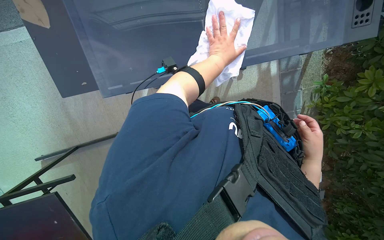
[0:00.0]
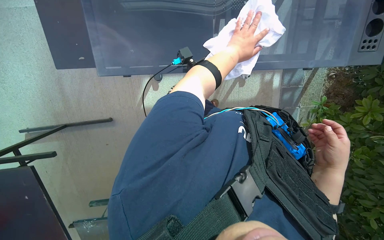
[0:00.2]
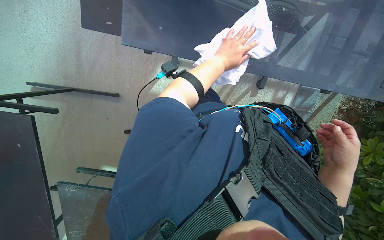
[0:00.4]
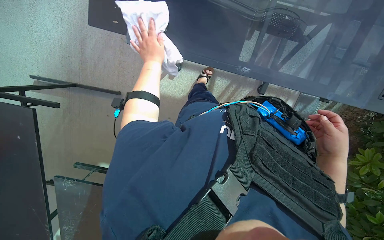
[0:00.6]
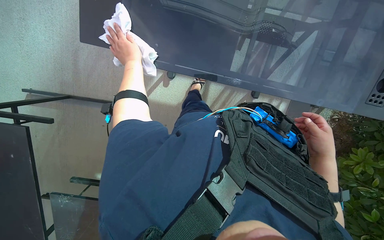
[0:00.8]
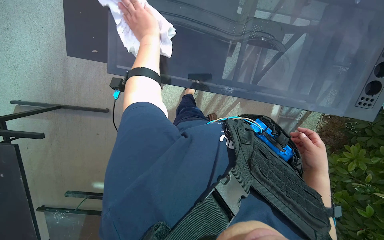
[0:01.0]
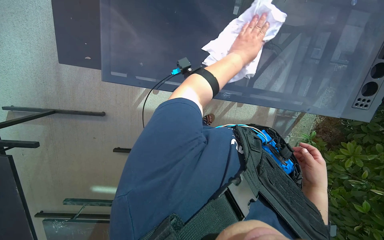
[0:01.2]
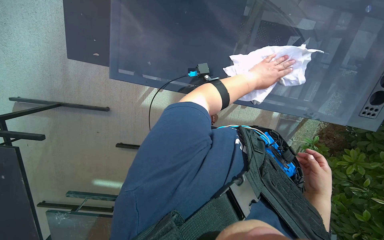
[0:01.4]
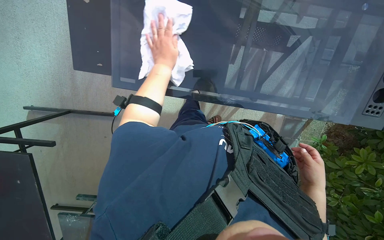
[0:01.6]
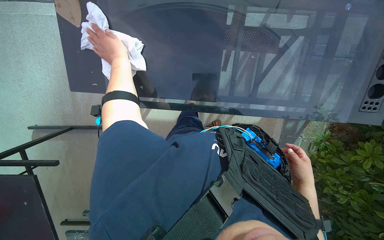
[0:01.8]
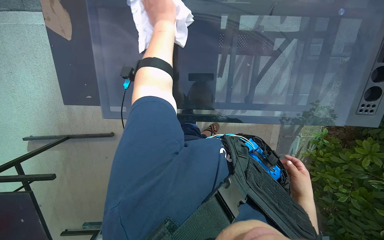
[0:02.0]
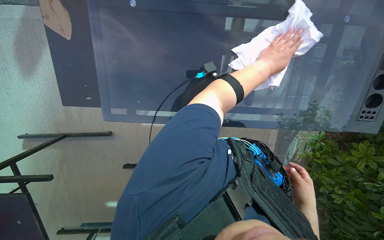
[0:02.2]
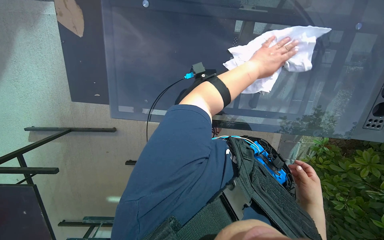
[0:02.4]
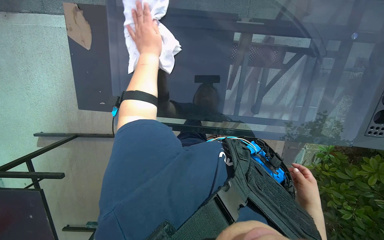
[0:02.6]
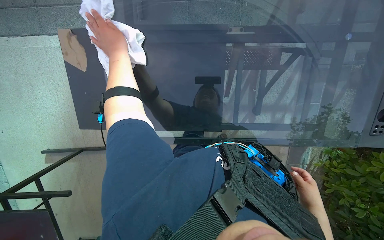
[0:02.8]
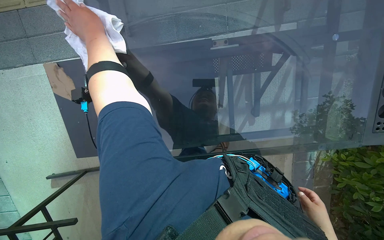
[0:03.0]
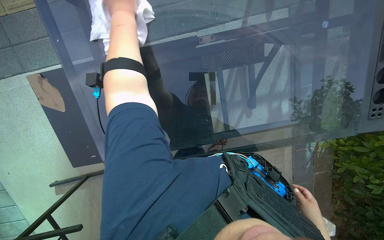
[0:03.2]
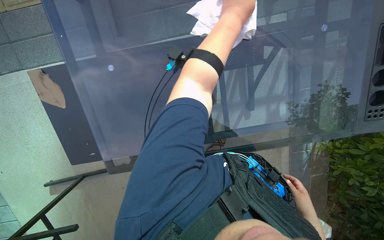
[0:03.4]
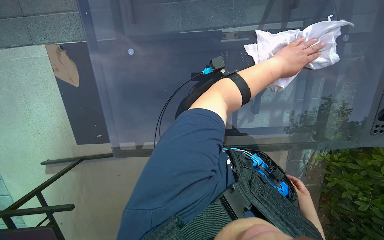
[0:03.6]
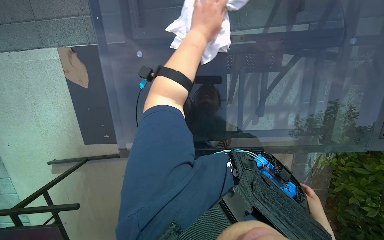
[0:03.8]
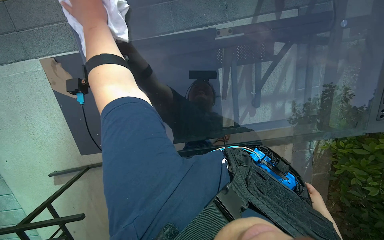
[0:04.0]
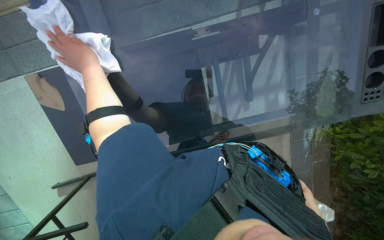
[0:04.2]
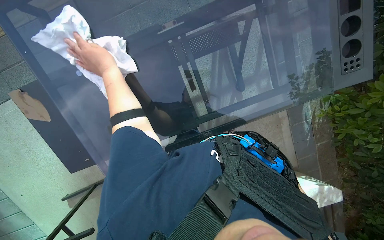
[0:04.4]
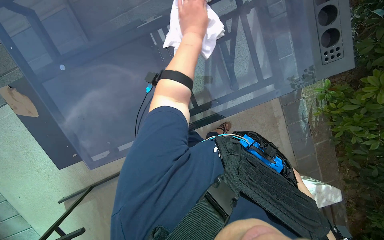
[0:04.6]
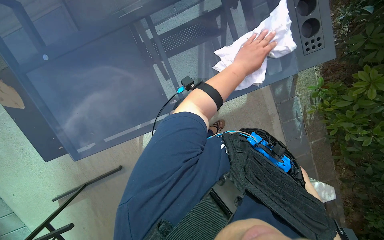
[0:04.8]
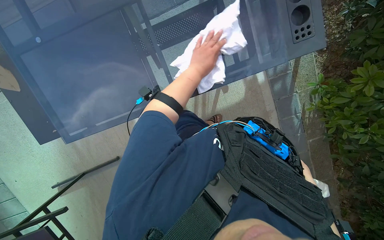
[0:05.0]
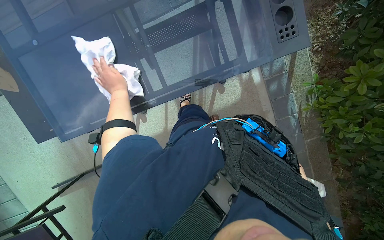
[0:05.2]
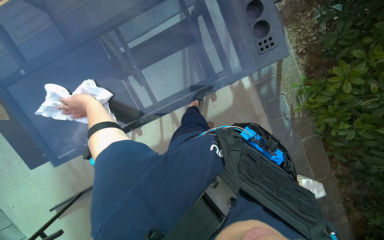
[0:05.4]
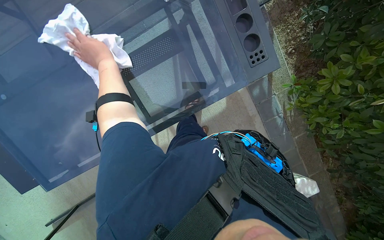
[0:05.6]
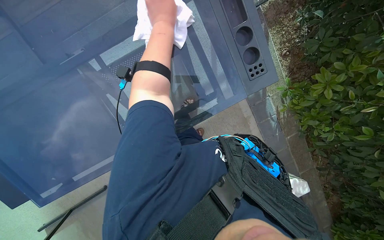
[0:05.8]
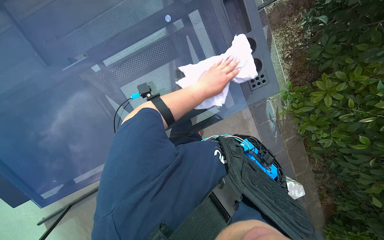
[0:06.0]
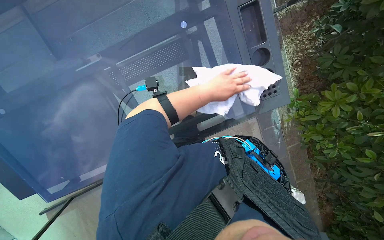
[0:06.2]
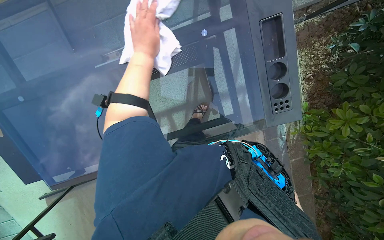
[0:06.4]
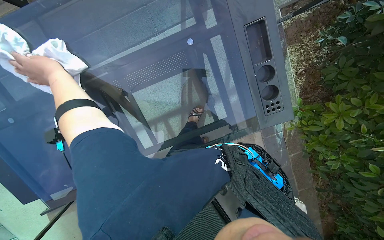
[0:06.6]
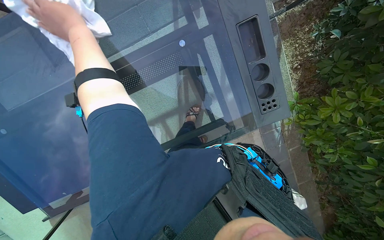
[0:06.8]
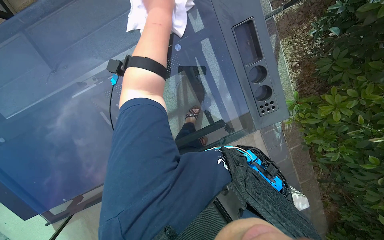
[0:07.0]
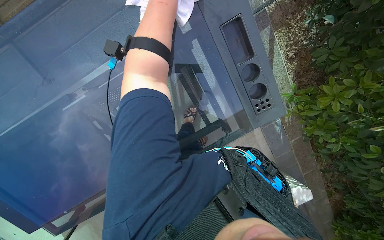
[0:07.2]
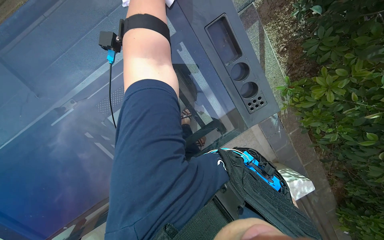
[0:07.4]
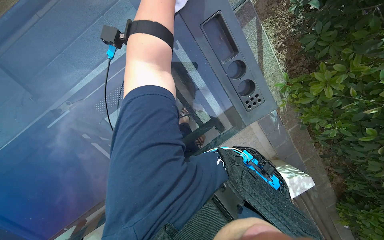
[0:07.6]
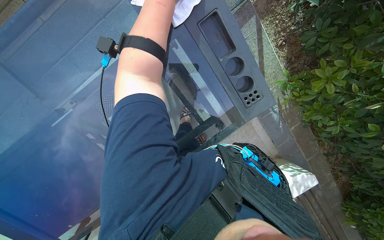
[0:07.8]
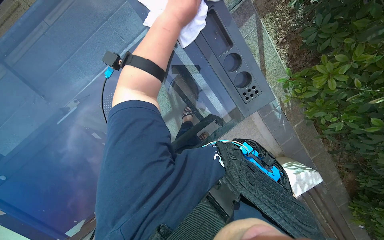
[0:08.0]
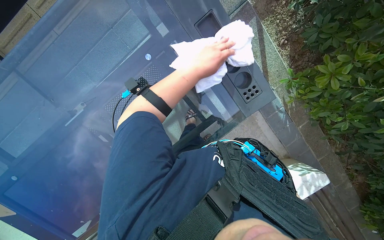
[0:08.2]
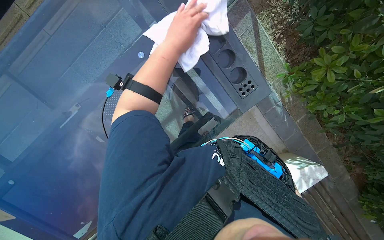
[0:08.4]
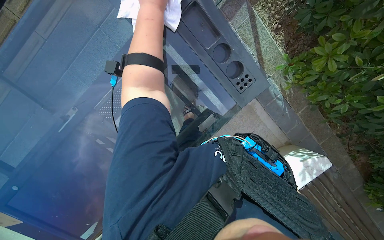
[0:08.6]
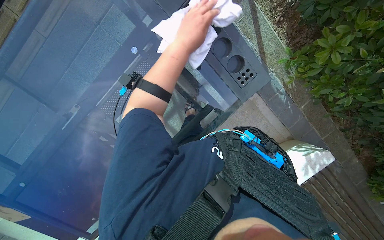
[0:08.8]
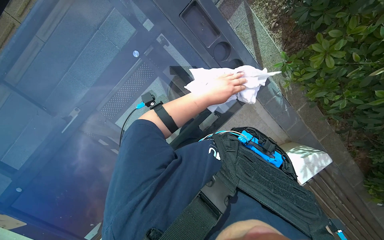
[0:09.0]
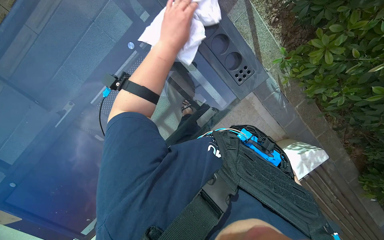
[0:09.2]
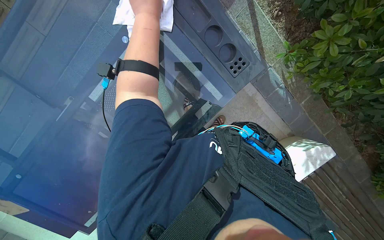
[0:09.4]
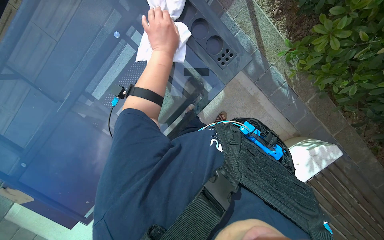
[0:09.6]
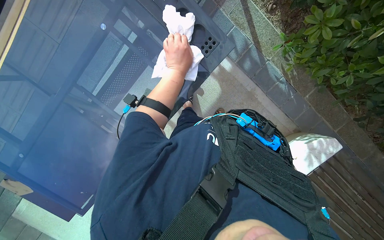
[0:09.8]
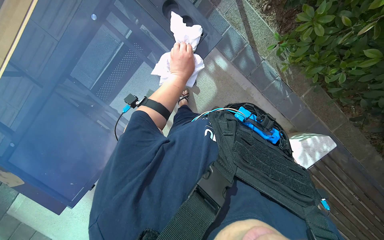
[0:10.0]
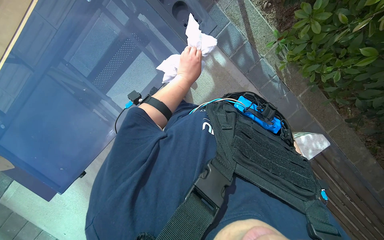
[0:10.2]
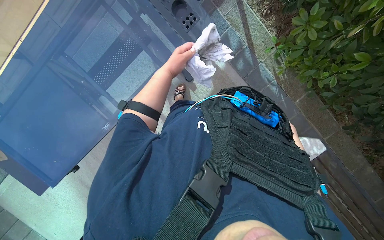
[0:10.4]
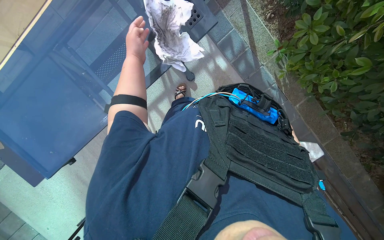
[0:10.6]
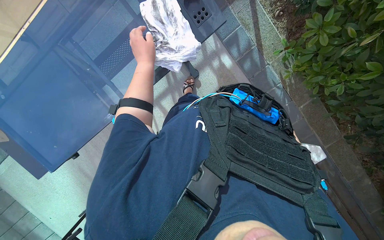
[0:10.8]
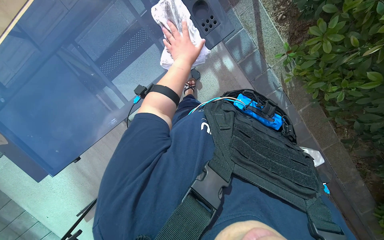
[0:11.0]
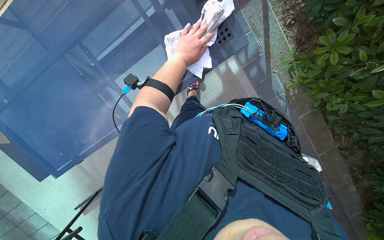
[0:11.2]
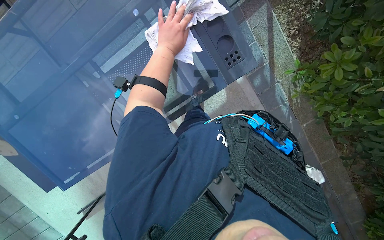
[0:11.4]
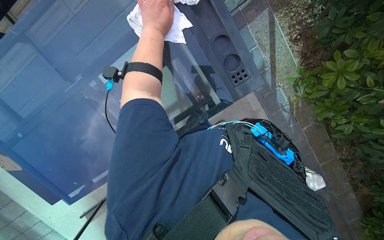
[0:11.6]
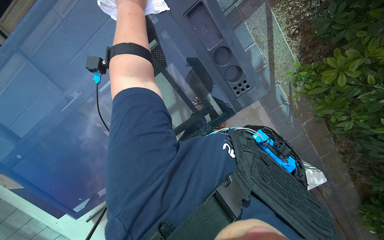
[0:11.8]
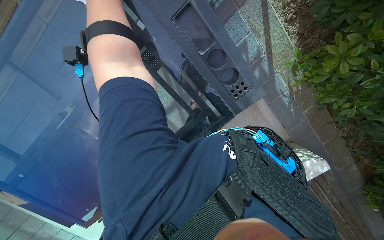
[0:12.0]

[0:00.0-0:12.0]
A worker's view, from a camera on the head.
Job: wiping surfaces.
The whole recording: Wiping glass table. The worker wipes the glass table with a white cloth.
0:00.0 to 0:01.6: The left hand moves to the left, approximately 15 cm.
0:01.6 to 0:03.0: The left hand moves left and right over some 20 cm, changing direction 2 times.
0:03.0 to 0:04.4: The left hand moves left and right over approximately 60 cm, changing direction 2 times.
0:04.4 to 0:06.0: The left hand goes left and right, about 50 cm each way, reversing 2 times.
0:09.0 to 0:10.4: The left hand swings nearer and farther, some 20 cm each way, with 2 reversals.

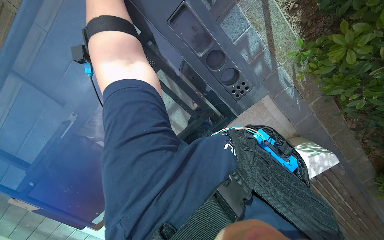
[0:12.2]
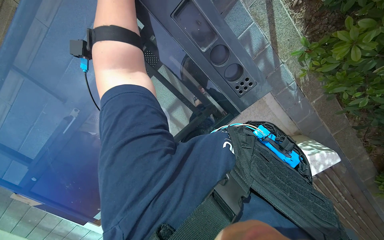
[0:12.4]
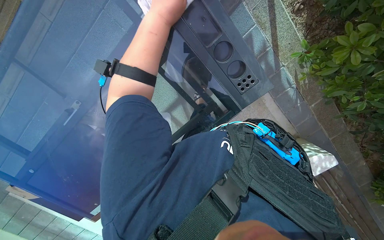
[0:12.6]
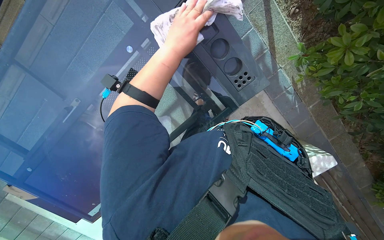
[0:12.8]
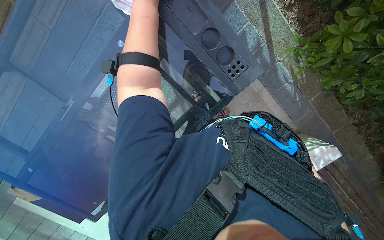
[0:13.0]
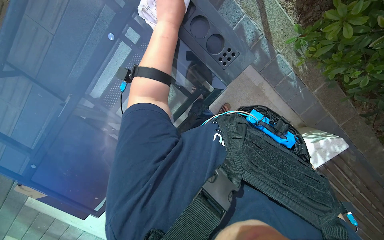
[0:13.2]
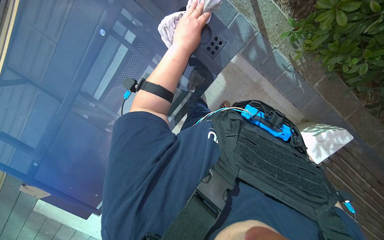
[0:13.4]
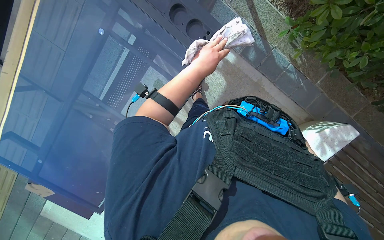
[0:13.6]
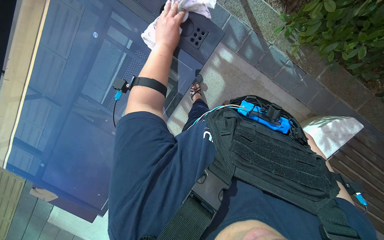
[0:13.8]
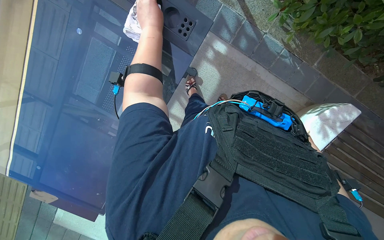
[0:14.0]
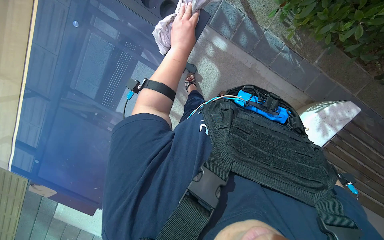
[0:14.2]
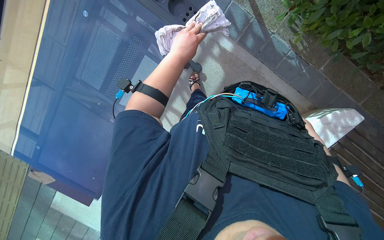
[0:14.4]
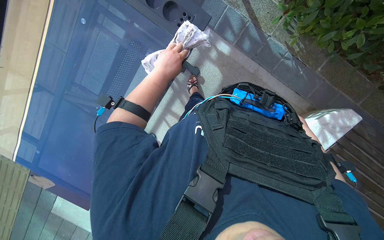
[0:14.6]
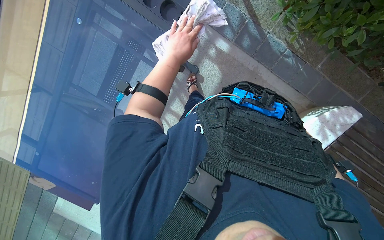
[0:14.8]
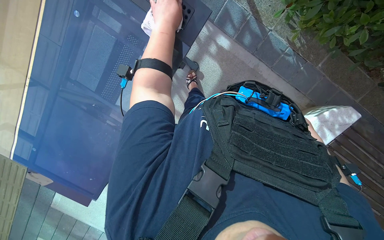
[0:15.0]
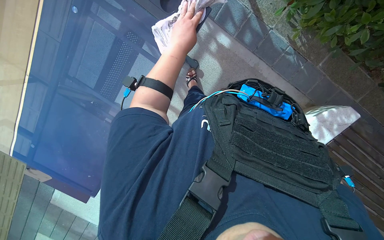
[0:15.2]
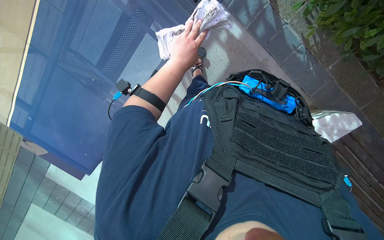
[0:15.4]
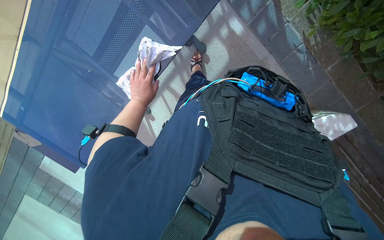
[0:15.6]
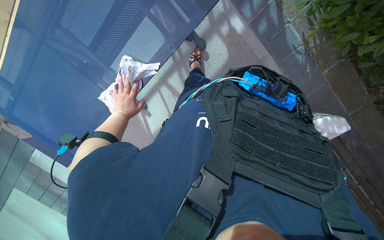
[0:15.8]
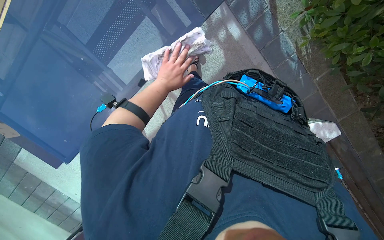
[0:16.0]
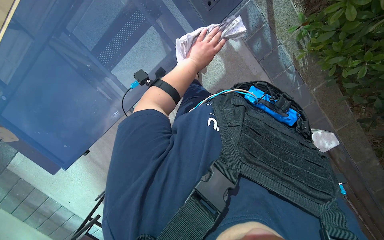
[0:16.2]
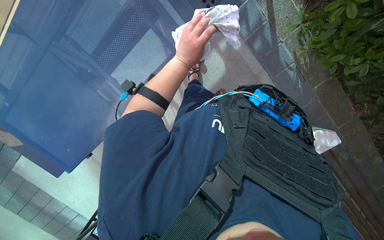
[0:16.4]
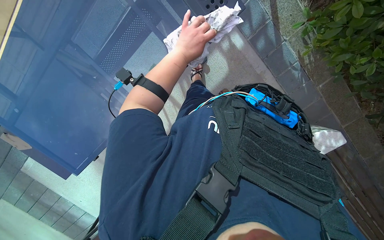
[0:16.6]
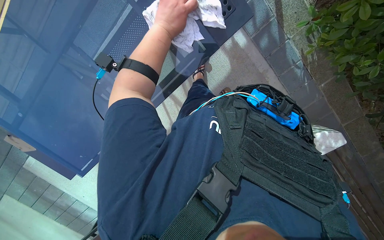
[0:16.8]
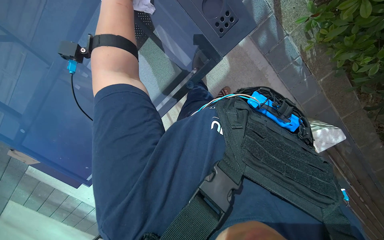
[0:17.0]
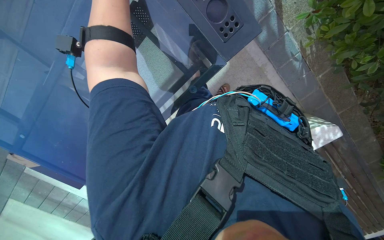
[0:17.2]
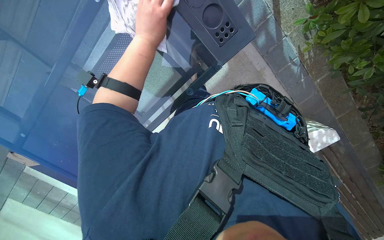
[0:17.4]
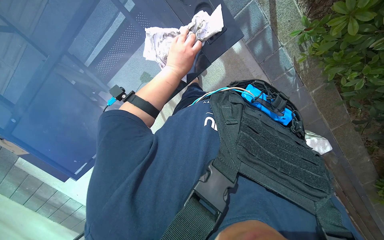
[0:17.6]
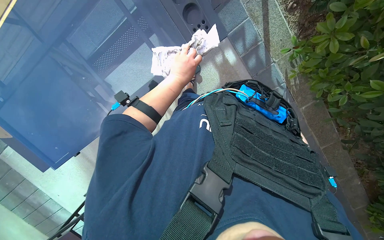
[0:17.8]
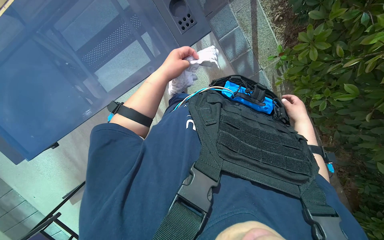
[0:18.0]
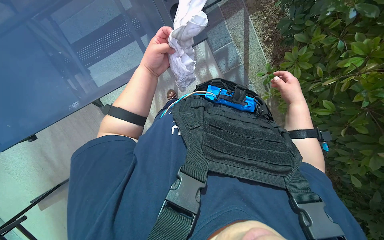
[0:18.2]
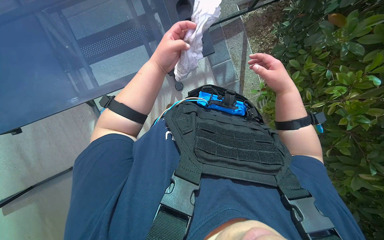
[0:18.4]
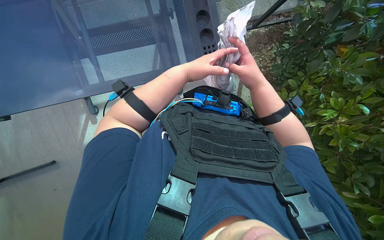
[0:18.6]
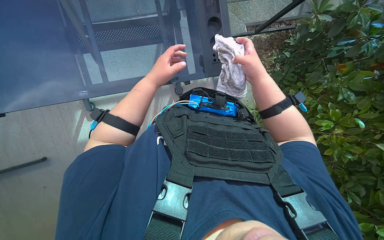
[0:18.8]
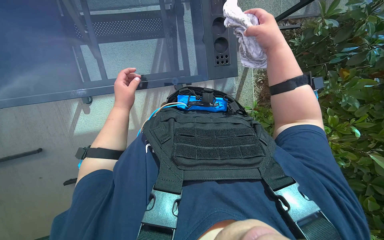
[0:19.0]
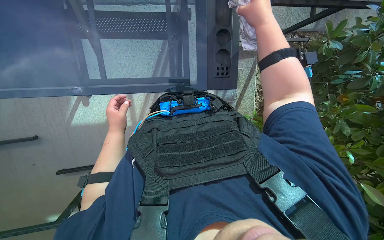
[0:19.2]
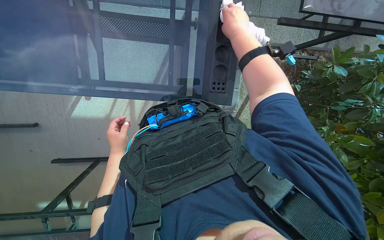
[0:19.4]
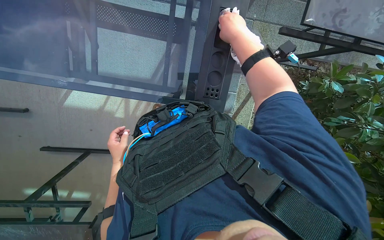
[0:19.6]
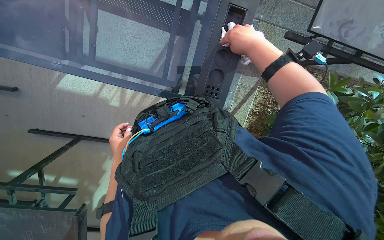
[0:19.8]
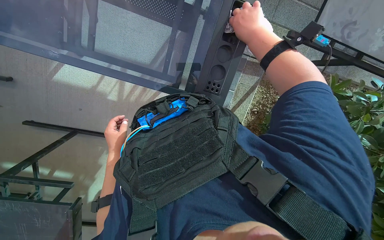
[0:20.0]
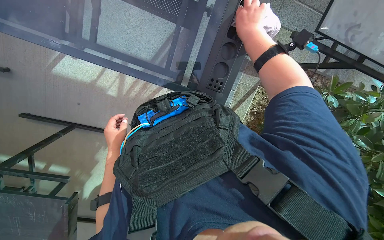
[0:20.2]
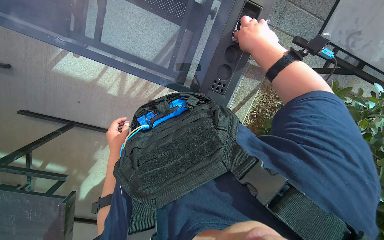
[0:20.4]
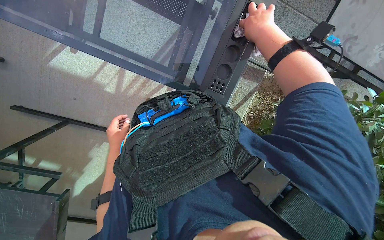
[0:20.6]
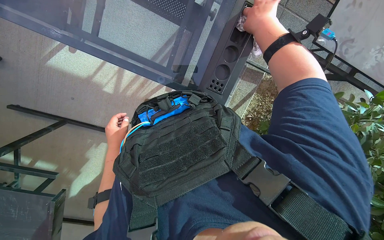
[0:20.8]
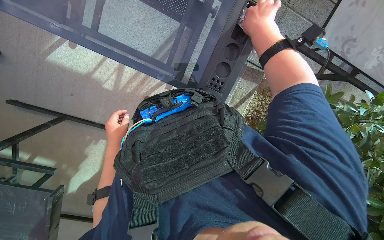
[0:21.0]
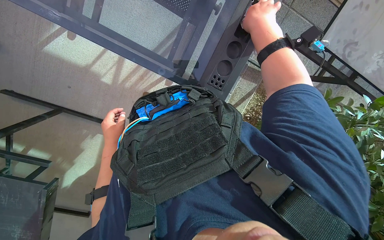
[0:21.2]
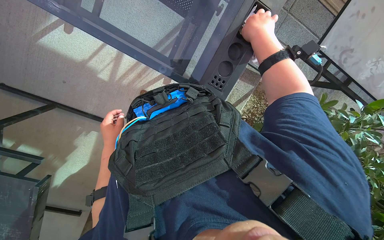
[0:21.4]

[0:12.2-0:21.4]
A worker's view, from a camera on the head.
Job: wiping surfaces.
The whole recording: Wiping glass table. The worker wipes the glass table with a white cloth.
0:15.2 to 0:16.8: The left hand swings left and right, some 30 cm each way, with 2 reversals.
0:16.8 to 0:18.4: The wearer looks some 20 degrees further upward. The left hand moves down the picture, some 10 cm.
0:18.4 to 0:19.8: The scene turns some 35 degrees clockwise in the picture. The left hand shifts roughly 35 cm down the picture and farther from the camera. The right hand travels up the picture by roughly 30 cm.
0:19.8 to 0:21.4: The hands make small movements and keep their place.
